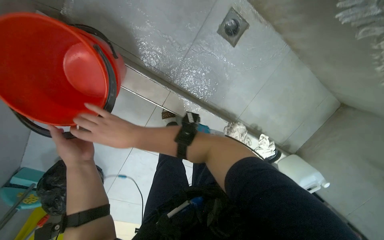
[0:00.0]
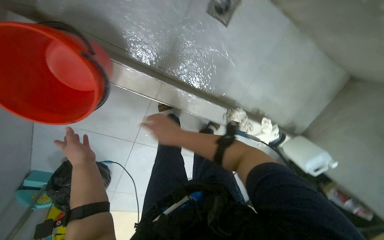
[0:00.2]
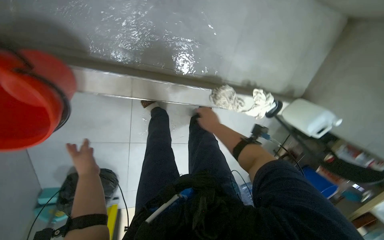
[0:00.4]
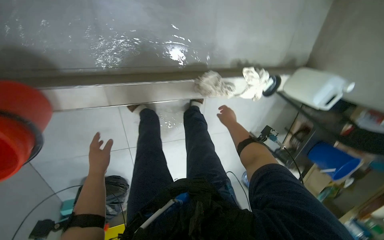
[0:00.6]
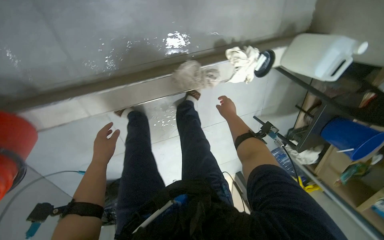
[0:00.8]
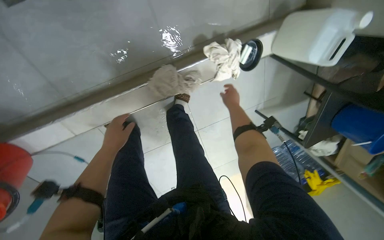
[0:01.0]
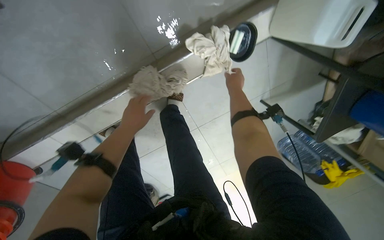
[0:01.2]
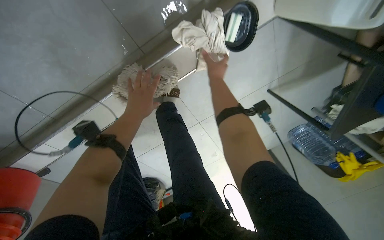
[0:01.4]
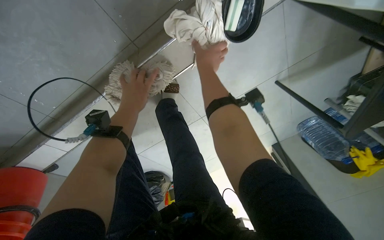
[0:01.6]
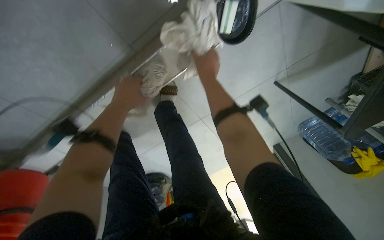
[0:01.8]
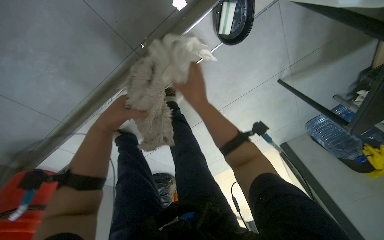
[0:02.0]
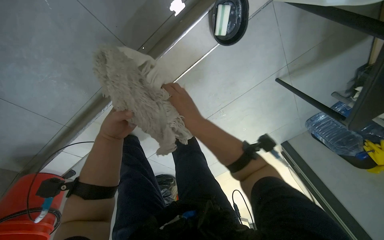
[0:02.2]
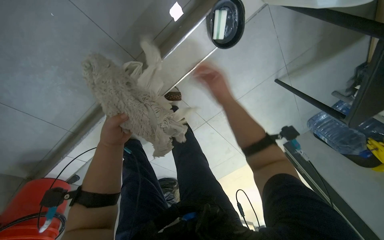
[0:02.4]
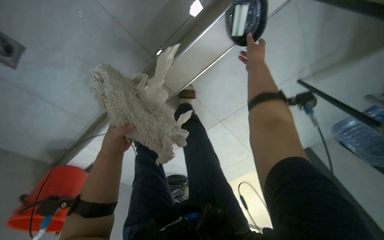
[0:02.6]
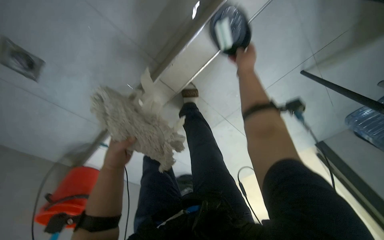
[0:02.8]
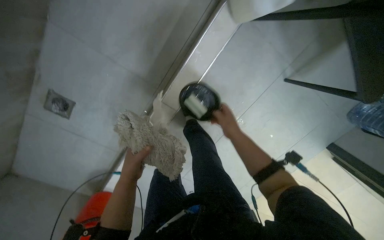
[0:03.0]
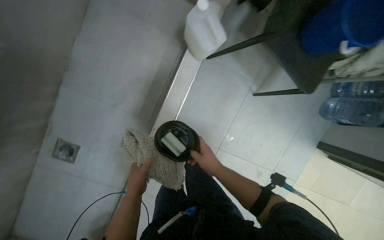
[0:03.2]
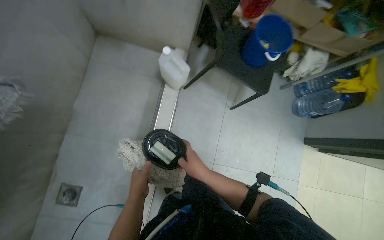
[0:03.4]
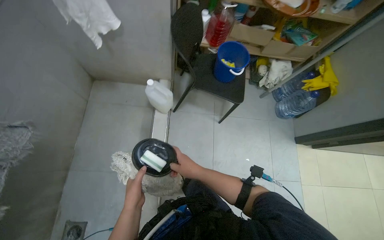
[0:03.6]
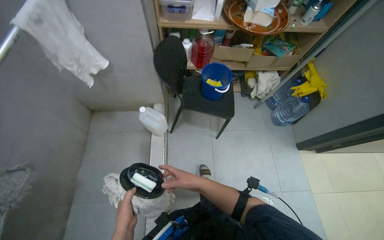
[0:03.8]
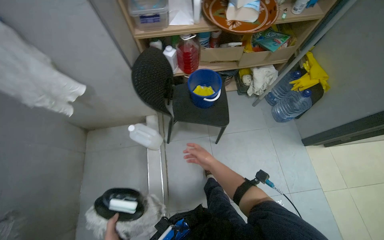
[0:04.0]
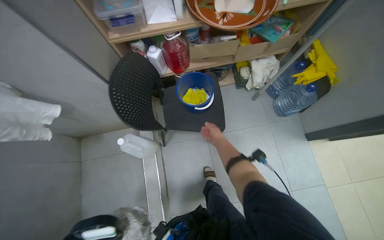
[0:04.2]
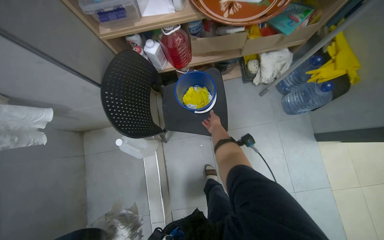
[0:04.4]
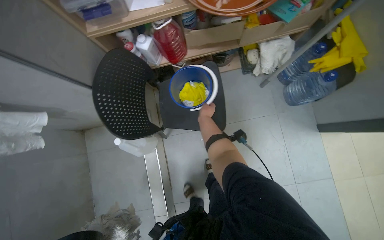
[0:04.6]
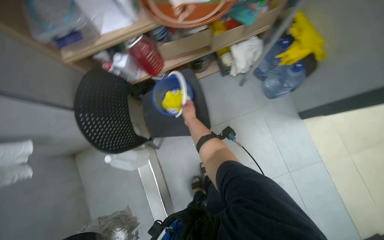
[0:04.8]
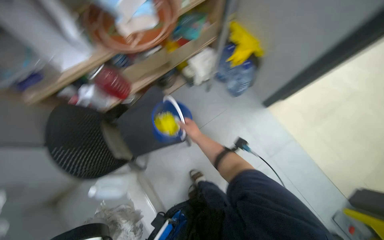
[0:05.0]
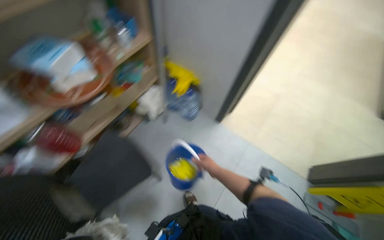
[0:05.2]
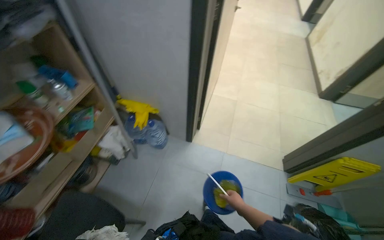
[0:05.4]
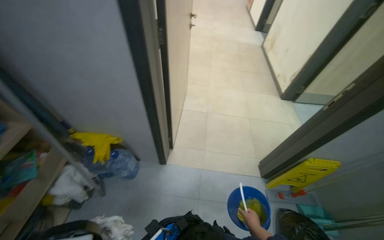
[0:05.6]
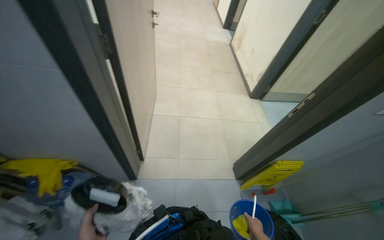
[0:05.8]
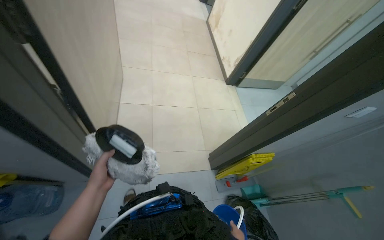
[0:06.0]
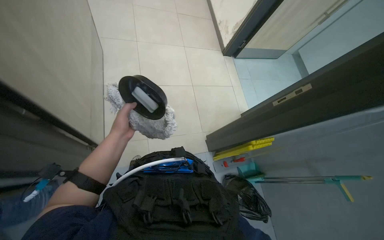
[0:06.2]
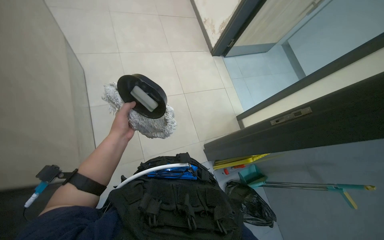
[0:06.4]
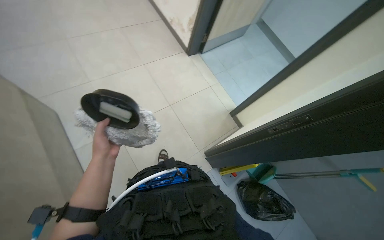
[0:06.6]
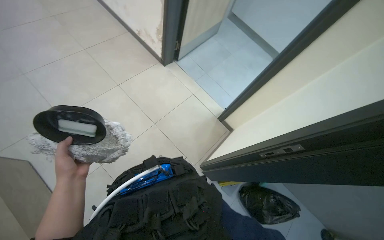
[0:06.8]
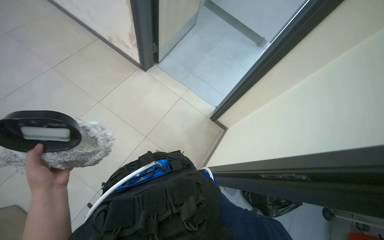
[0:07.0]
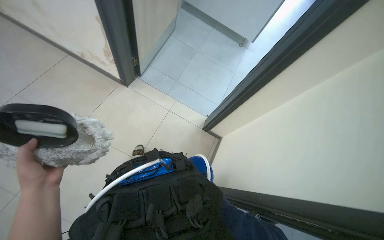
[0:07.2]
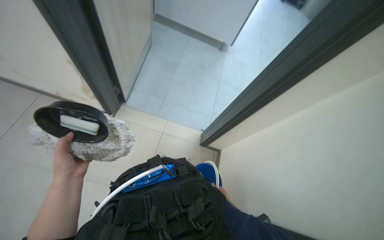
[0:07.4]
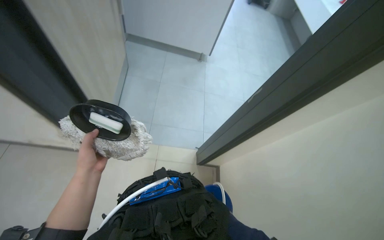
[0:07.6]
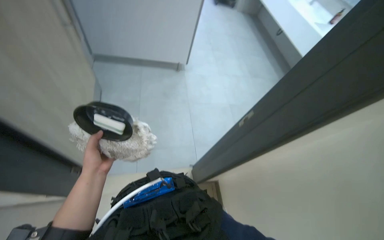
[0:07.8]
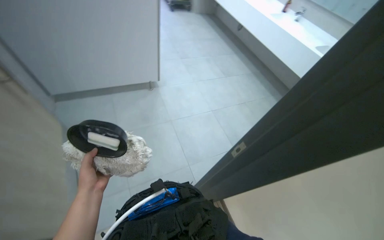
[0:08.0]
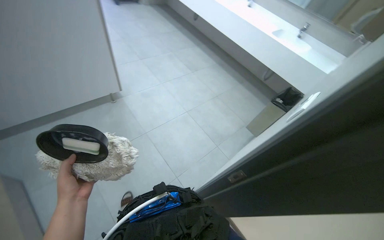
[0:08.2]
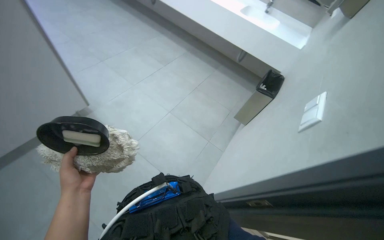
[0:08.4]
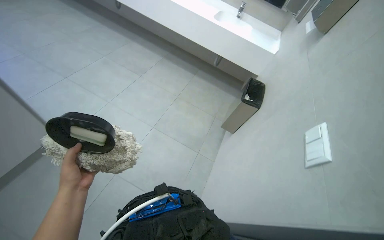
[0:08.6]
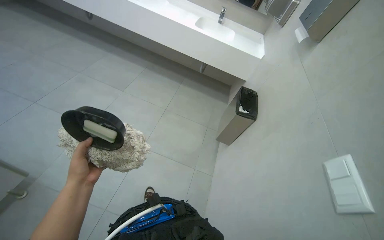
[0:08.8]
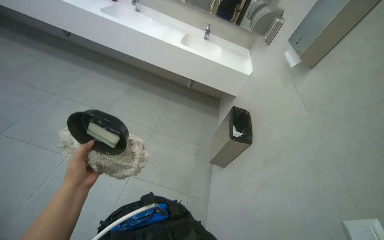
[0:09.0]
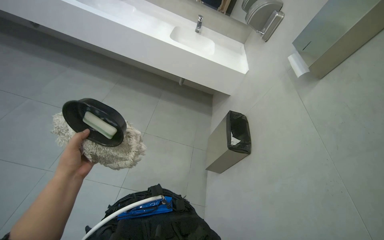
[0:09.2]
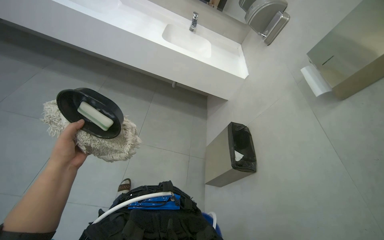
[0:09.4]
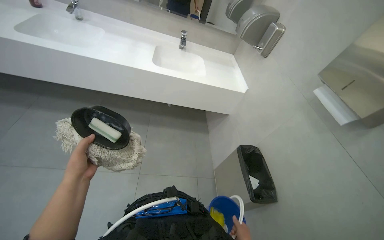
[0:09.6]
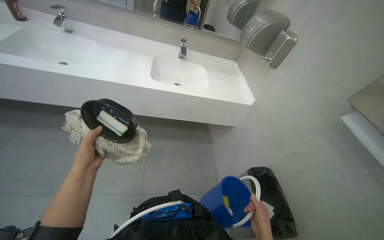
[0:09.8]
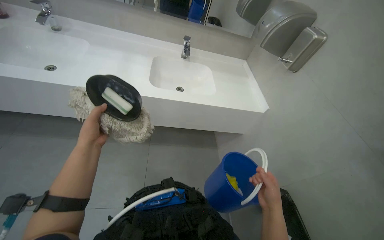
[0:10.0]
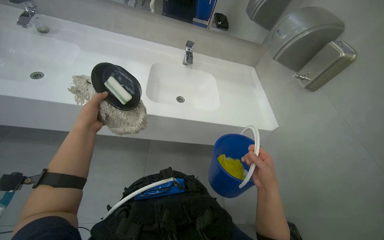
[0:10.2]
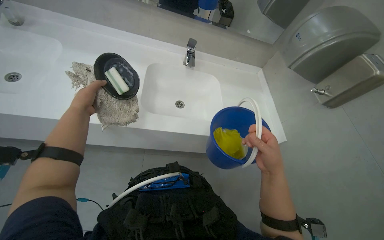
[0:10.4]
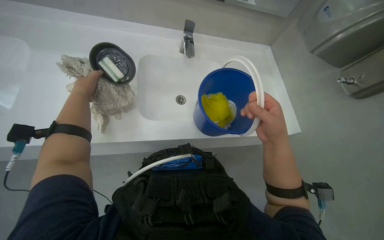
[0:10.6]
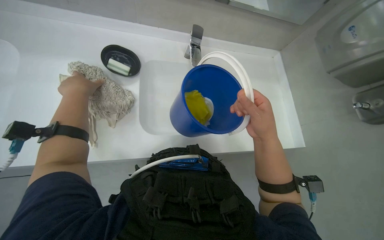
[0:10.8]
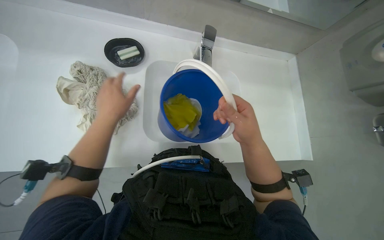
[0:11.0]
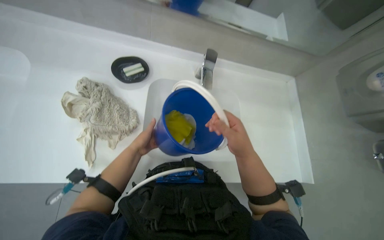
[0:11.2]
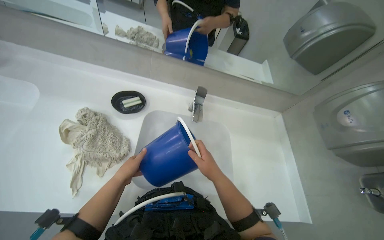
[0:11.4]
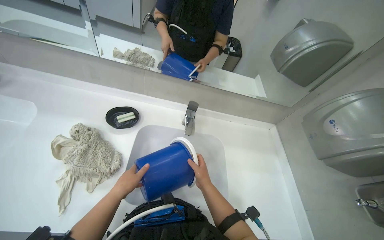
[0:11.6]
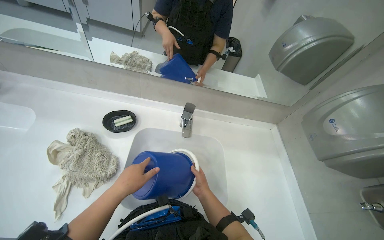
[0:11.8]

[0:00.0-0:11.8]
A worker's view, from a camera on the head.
Job: preparing cleaning supplies.
The whole recording: Preparing cleaning supplies. The worker pours water between buckets and fills a blue bucket with water at the sink.
0:00.0 to 0:01.4: The wearer moves approximately 90 cm. The view pans to the left by roughly 30 degrees. The wearer looks roughly 30 degrees further downward. The scene rotates counterclockwise by roughly 50 degrees.
0:01.4 to 0:03.0: The right hand goes up and down the picture, some 25 cm each way, reversing 2 times, while the left hand moves down the picture, approximately 10 cm.
0:03.0 to 0:04.4: The head travels about 70 cm. The view tilts some 25 degrees upward. The scene turns about 45 degrees counterclockwise in the picture.
0:04.4 to 0:06.0: The camera travels about 80 cm. The wearer's head swings about 90 degrees to the right. The camera pitches upward, by approximately 20 degrees.
0:06.0 to 0:07.4: The head travels some 50 cm. The head turns to the right by roughly 45 degrees.
0:07.4 to 0:08.8: The head rotates about 45 degrees to the right. The view tilts approximately 20 degrees upward.
0:10.4 to 0:11.8: The camera pitches upward, by approximately 25 degrees.

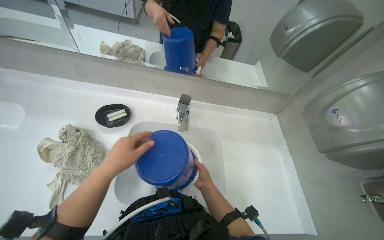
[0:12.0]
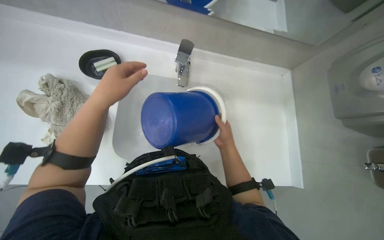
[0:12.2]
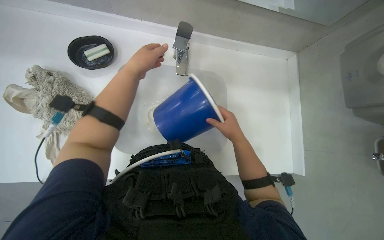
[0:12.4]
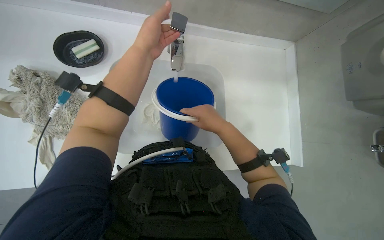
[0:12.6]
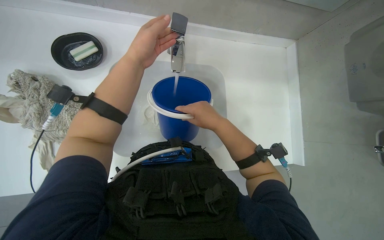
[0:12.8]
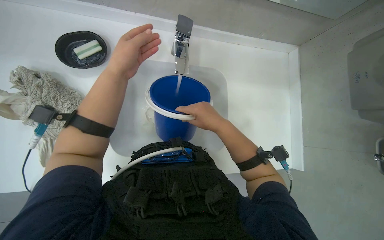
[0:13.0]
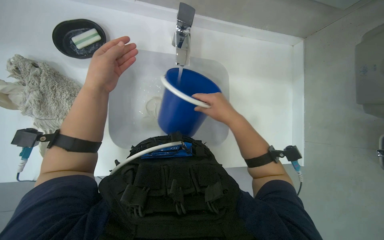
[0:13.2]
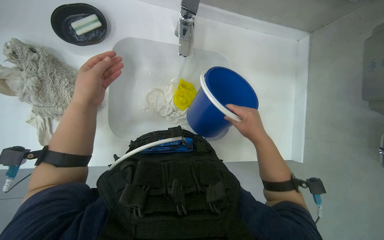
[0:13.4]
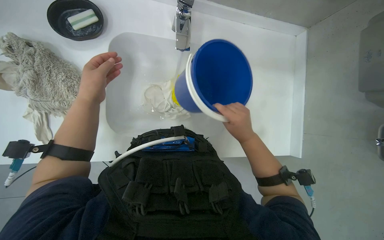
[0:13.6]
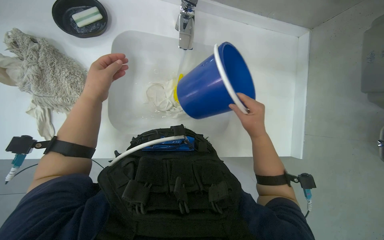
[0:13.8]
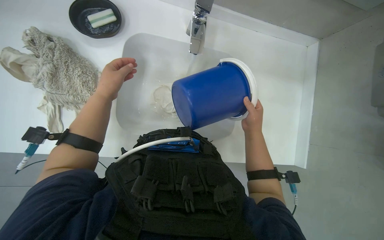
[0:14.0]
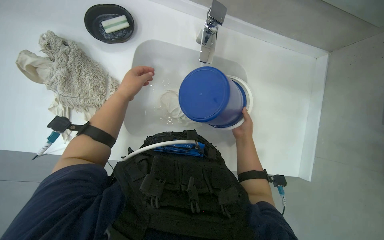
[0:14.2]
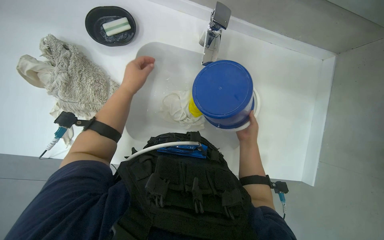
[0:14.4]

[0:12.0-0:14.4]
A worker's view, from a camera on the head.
Job: preparing cleaning supplies.
The whole recording: Preparing cleaning supplies. The worker pours water between buckets and fills a blue bucket with water at the sink.
0:12.0 to 0:13.2: The camera pitches downward, by roughly 30 degrees.
0:13.2 to 0:14.4: Both hands move farther from the camera, roughly 10 cm.

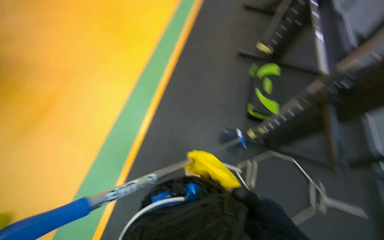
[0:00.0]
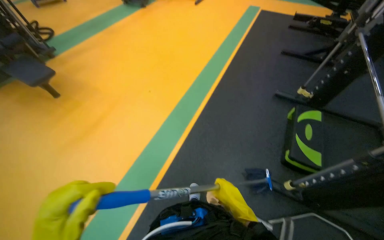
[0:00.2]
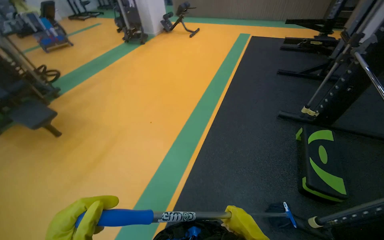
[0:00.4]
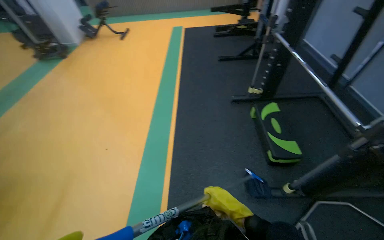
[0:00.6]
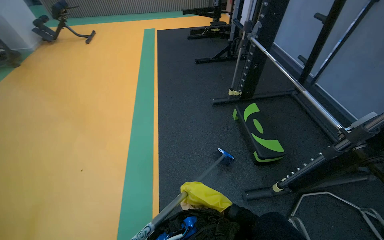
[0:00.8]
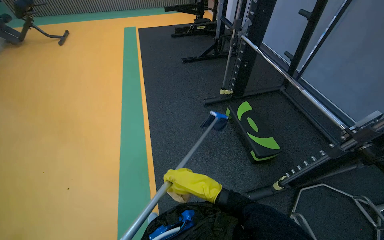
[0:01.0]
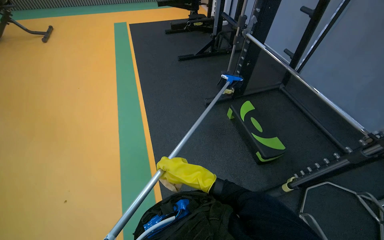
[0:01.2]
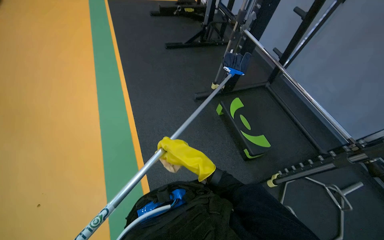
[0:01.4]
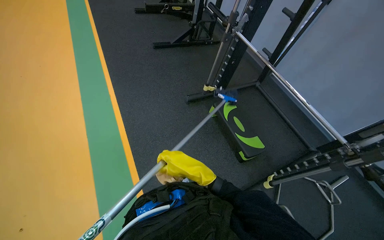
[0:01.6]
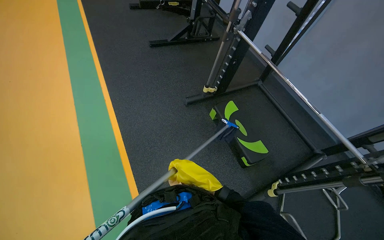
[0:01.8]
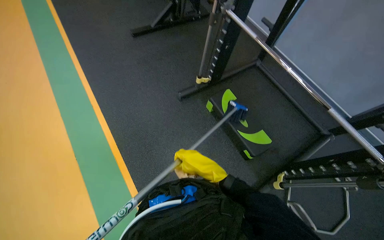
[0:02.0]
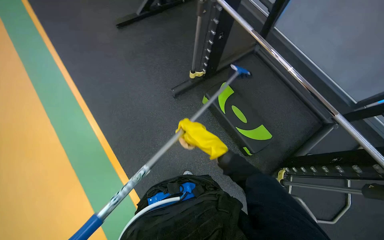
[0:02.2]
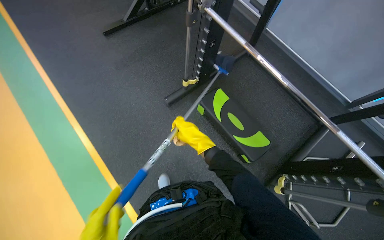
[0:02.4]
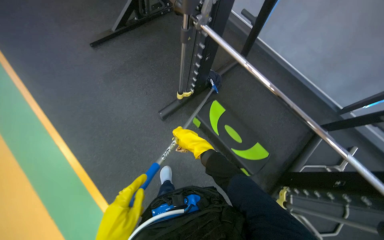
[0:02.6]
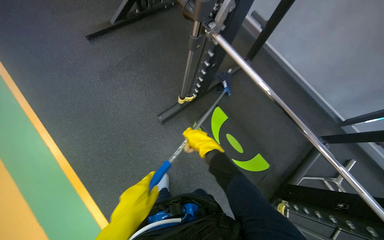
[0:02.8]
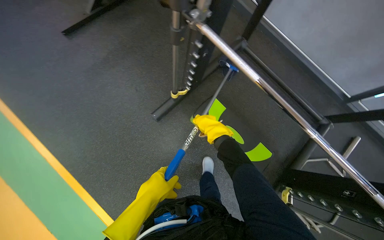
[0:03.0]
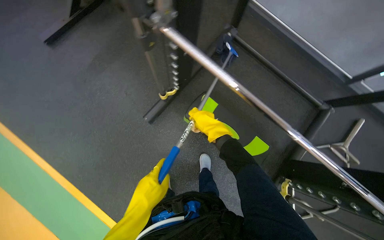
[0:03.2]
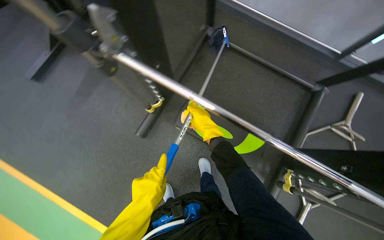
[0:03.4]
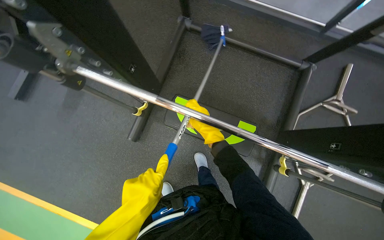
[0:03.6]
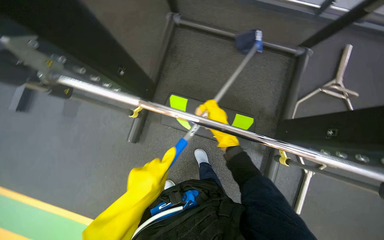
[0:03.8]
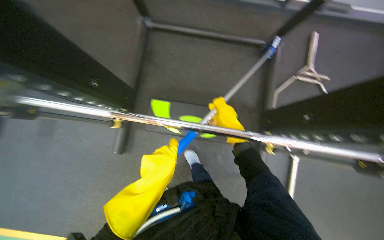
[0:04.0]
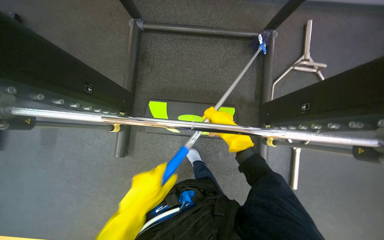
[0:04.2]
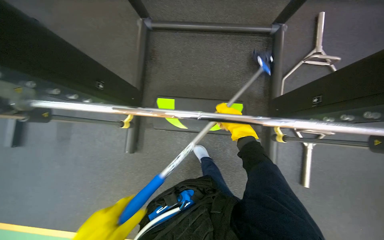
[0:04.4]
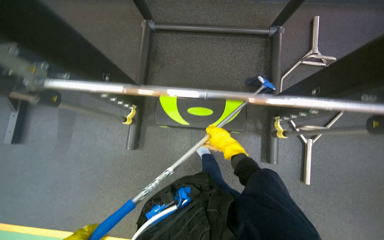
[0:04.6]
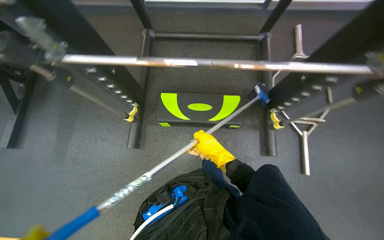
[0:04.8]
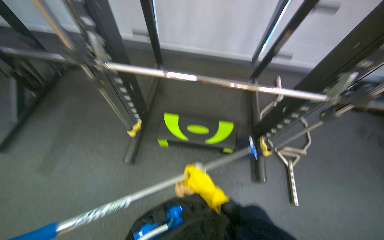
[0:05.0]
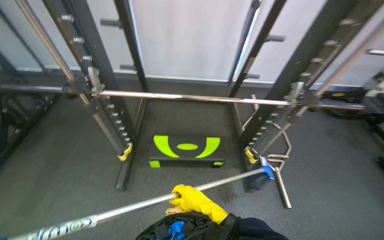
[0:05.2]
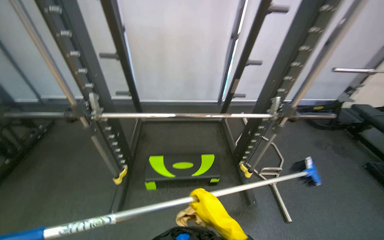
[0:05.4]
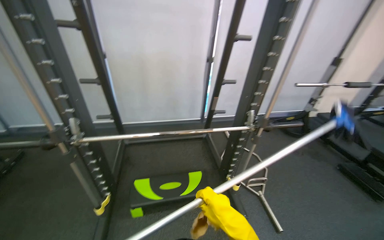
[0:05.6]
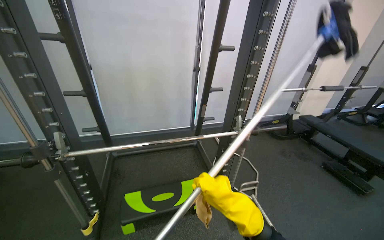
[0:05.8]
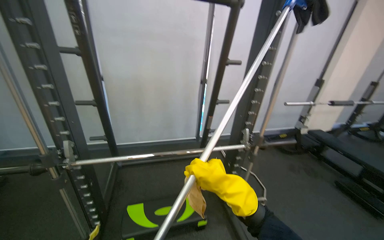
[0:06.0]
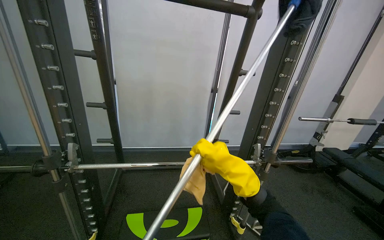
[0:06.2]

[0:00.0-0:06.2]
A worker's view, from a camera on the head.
Job: wiping surfaces.
The whole recording: Cleaning Smith machine. The worker uses a long-handled tool to clean the floor around and wipe the bar of the Smith machine.
0:00.0 to 0:01.6: The head travels about 90 cm. The head rotates some 40 degrees to the right. The view tips upward by about 15 degrees.
0:01.6 to 0:03.2: The wearer moves roughly 1 m. The wearer looks approximately 25 degrees further downward.
0:03.2 to 0:04.6: Everything in view rotates about 35 degrees counterclockwise.
0:04.6 to 0:06.2: The camera travels roughly 60 cm. The camera sweeps to the right, by approximately 20 degrees. The camera pitches upward, by approximately 60 degrees.
